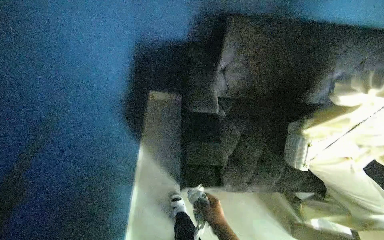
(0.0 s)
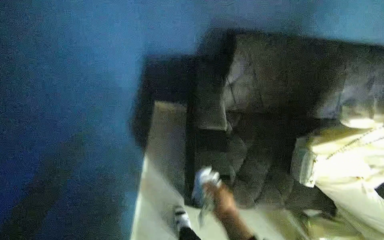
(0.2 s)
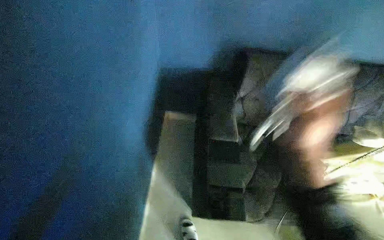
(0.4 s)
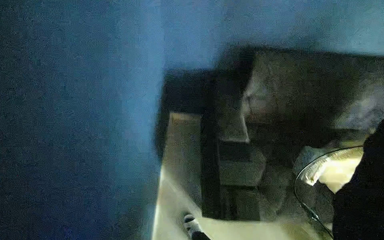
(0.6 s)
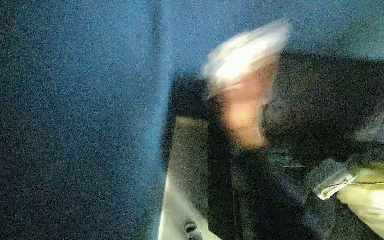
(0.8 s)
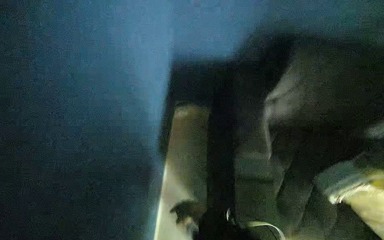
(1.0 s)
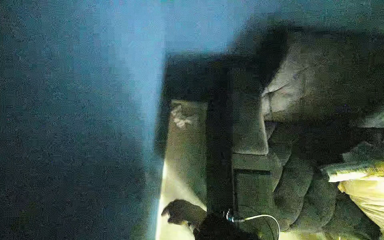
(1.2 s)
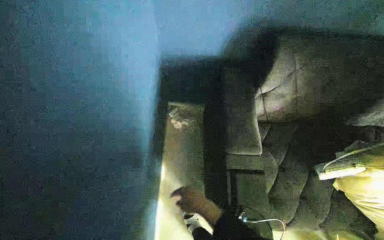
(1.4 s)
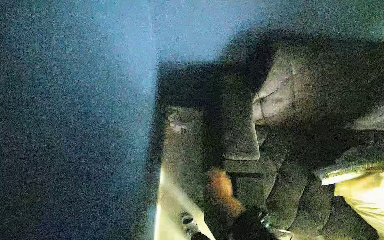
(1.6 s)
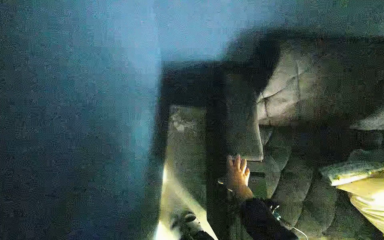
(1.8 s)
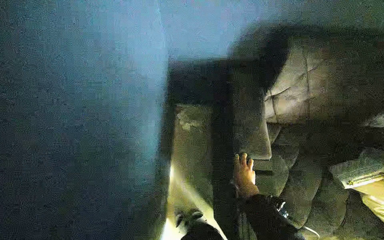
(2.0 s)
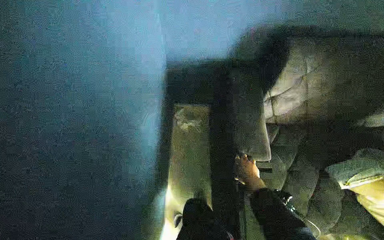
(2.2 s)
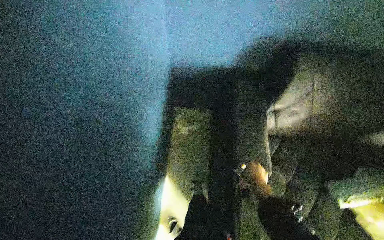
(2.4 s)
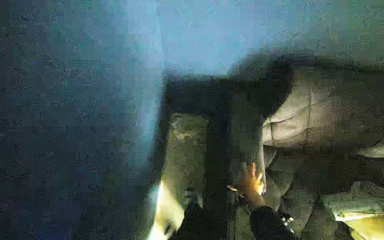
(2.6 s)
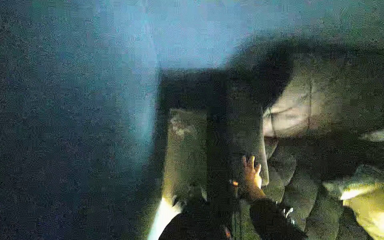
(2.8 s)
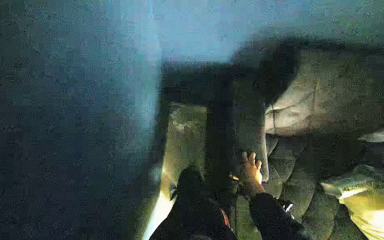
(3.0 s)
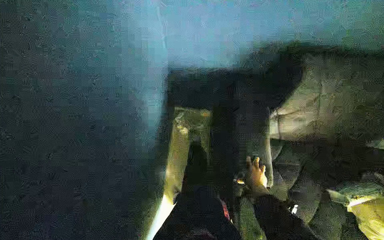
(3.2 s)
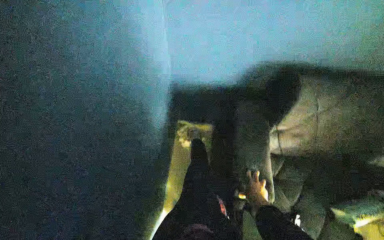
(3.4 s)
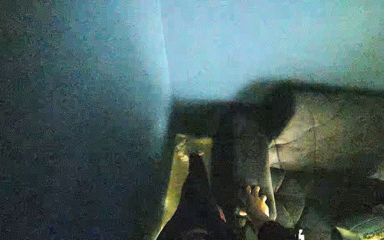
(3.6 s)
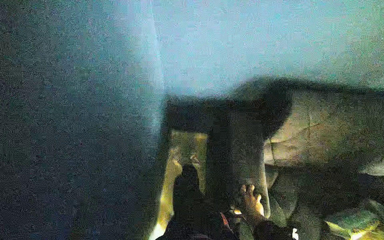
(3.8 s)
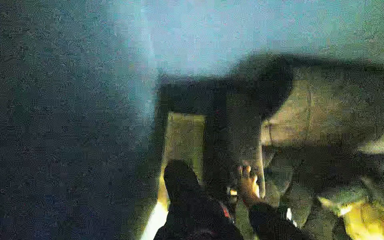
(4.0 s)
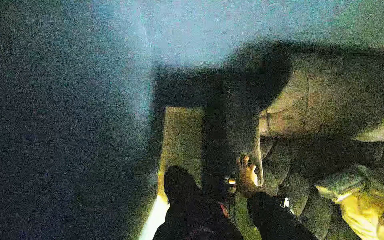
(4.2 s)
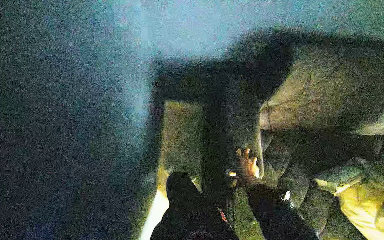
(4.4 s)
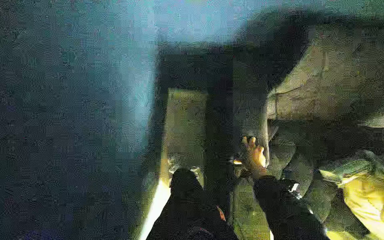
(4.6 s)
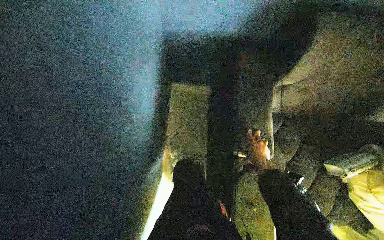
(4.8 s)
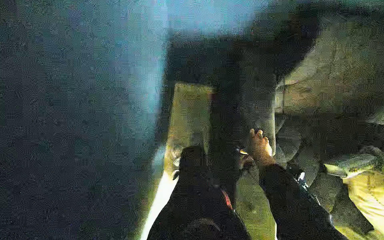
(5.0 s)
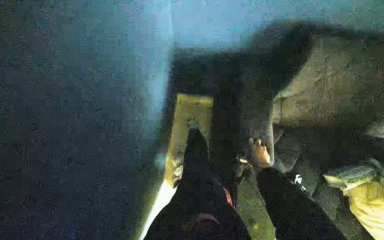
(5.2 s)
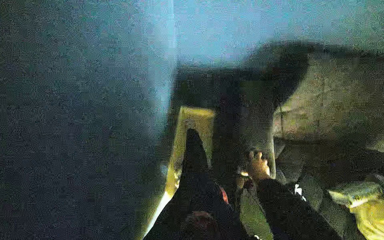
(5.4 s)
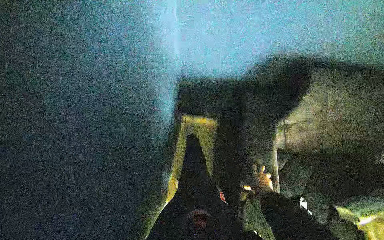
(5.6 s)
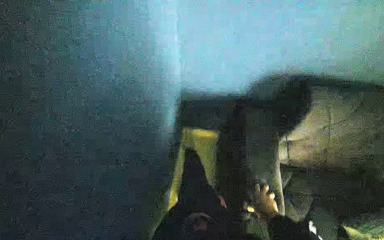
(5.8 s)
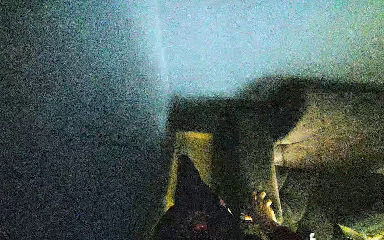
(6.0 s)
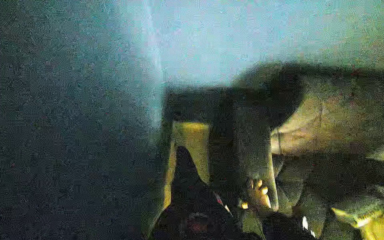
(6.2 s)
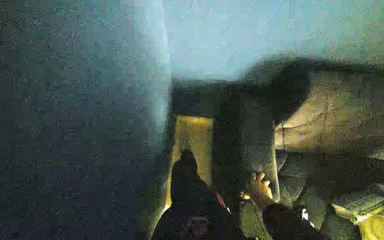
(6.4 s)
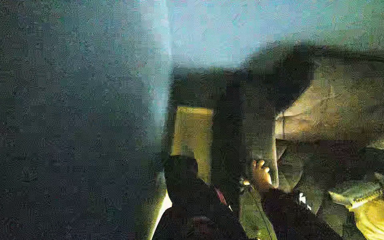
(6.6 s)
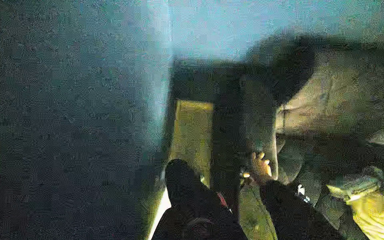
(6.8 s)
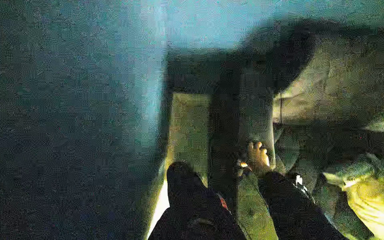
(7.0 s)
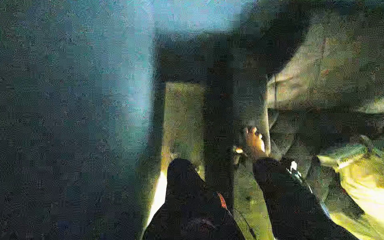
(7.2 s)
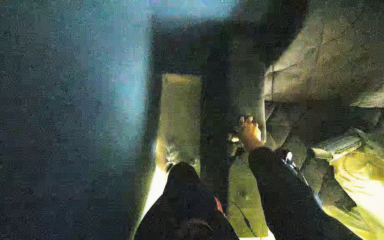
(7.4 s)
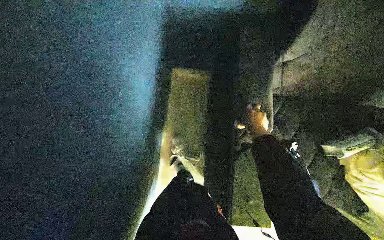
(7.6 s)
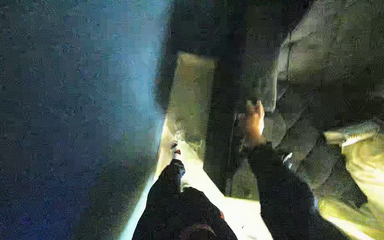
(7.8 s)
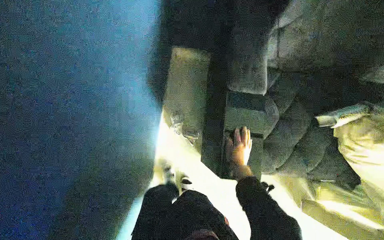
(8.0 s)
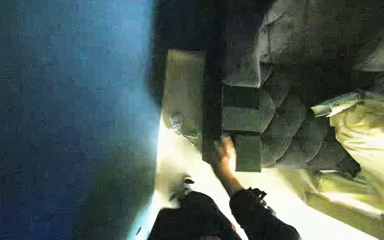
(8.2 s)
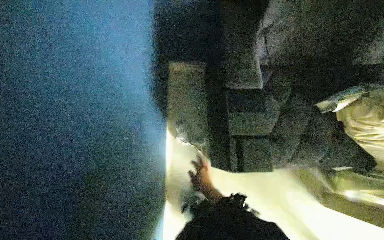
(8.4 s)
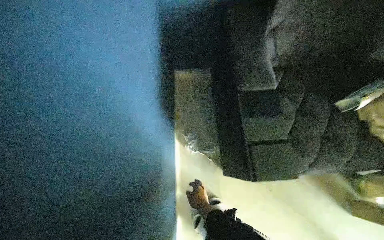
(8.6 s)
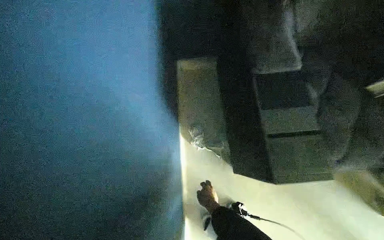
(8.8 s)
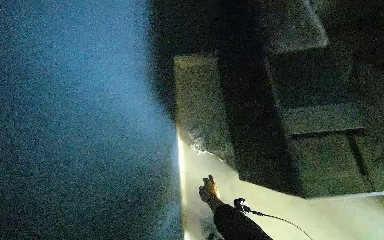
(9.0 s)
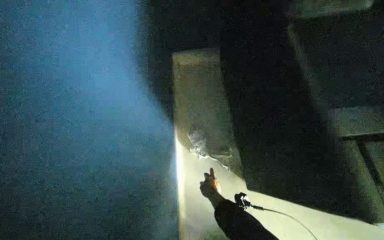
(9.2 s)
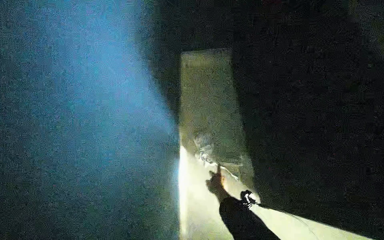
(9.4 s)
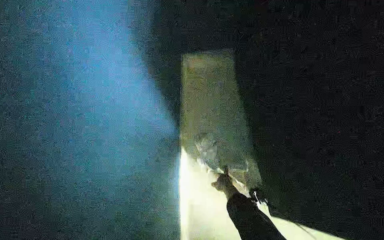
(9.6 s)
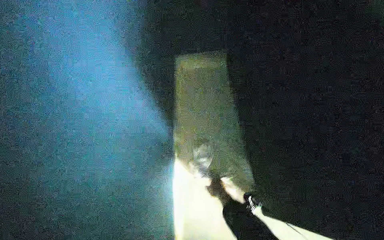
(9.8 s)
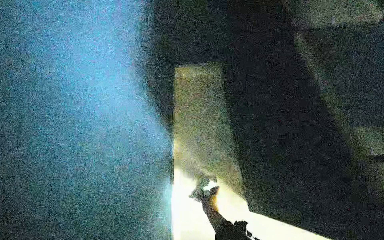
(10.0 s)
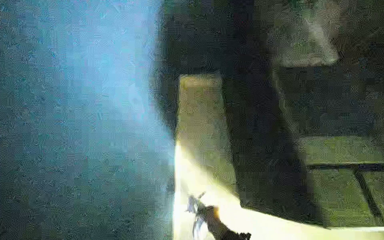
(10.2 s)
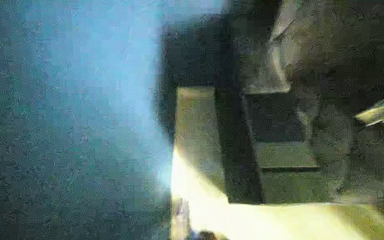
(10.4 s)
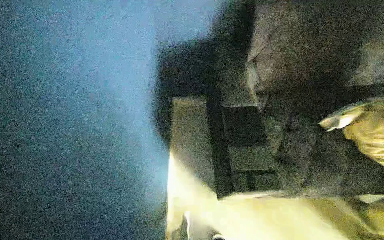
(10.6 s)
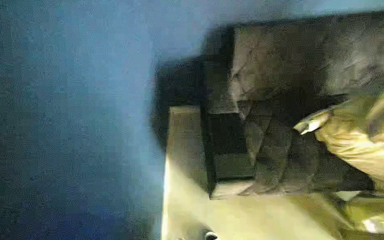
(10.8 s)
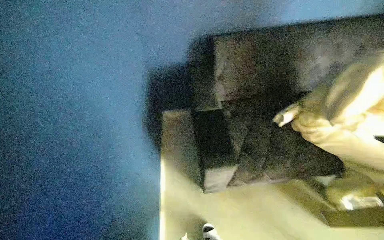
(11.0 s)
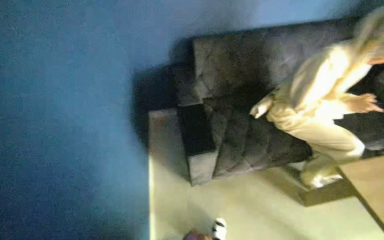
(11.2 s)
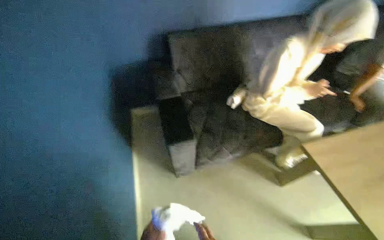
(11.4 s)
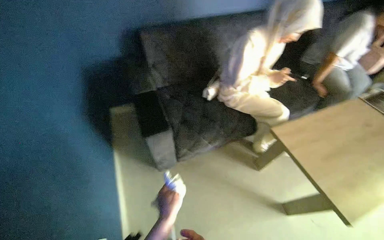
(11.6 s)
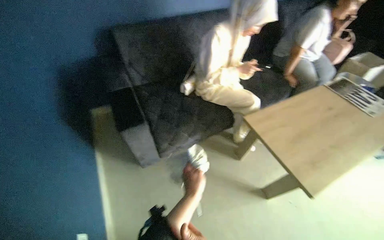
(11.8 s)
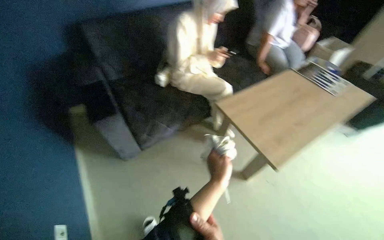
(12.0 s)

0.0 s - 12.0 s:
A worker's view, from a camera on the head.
Job: wiping surfaces.
The whole recording: Wiping various surfaces. The worker wipes various surfaces in the room with a white cloth.
4.4 s - 6.0 s: The wearer looks some 15 degrees further upward.
6.0 s - 7.6 s: The wearer looks approximately 20 degrees further downward.
7.6 s - 9.0 s: The right hand shifts roughly 50 cm down the picture and to the left.
9.0 s - 10.4 s: The wearer looks some 20 degrees further upward.
10.4 s - 12.0 s: The wearer moves approximately 80 cm. The head rotates some 30 degrees to the right.

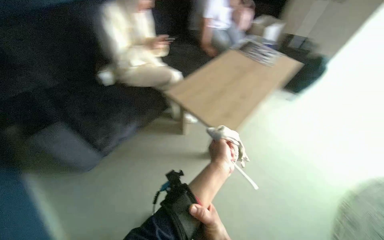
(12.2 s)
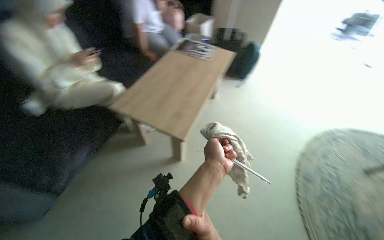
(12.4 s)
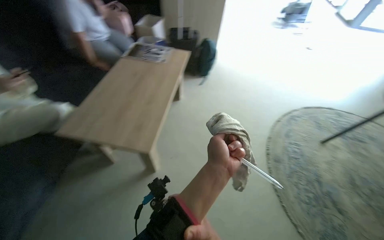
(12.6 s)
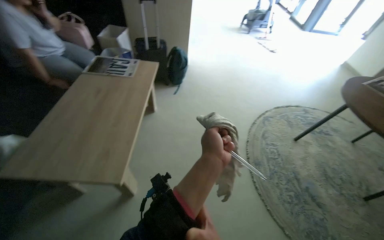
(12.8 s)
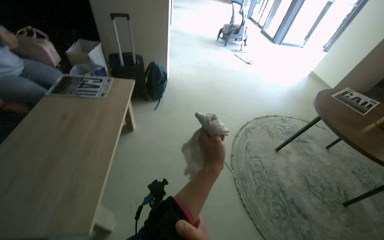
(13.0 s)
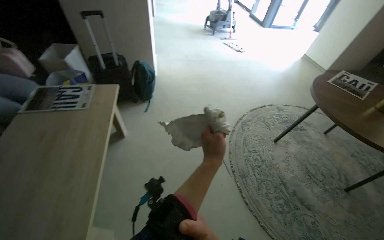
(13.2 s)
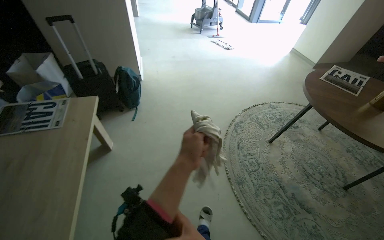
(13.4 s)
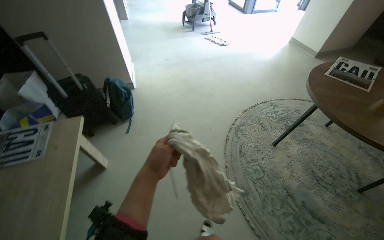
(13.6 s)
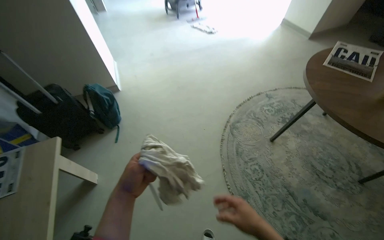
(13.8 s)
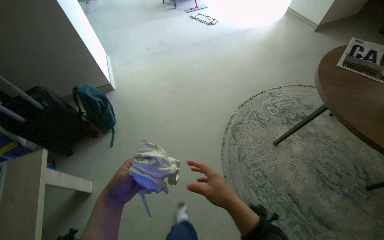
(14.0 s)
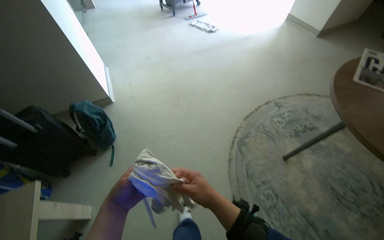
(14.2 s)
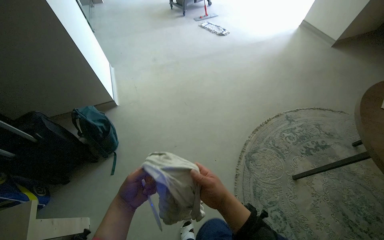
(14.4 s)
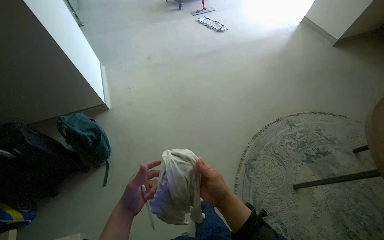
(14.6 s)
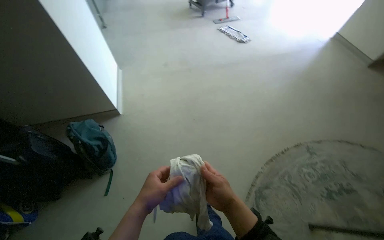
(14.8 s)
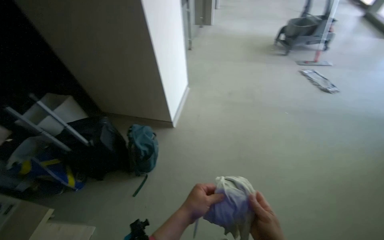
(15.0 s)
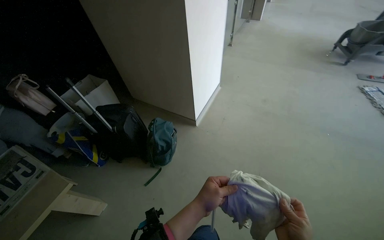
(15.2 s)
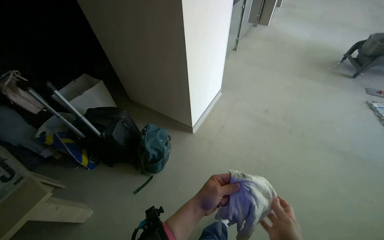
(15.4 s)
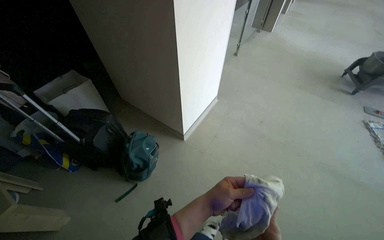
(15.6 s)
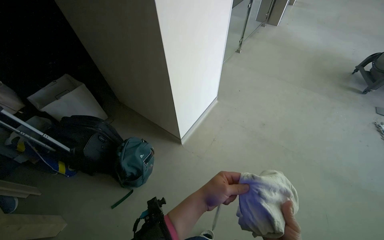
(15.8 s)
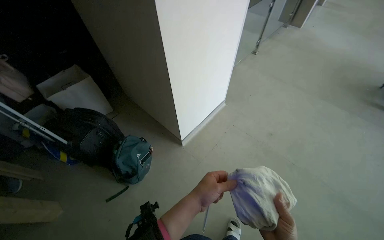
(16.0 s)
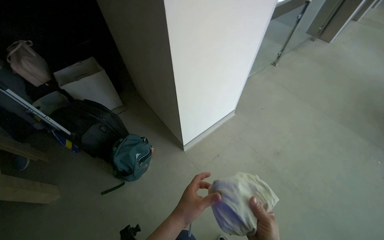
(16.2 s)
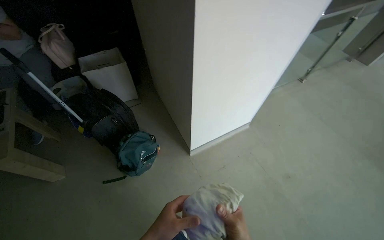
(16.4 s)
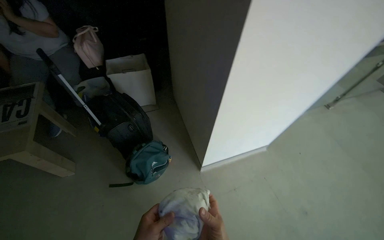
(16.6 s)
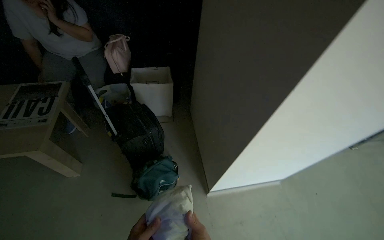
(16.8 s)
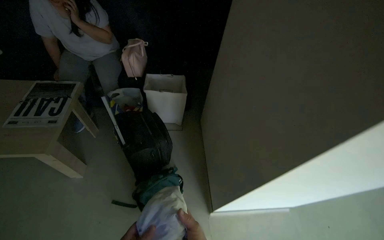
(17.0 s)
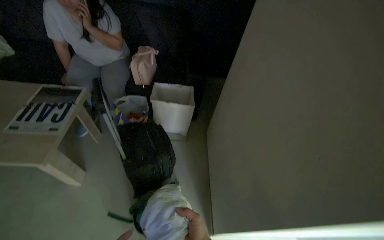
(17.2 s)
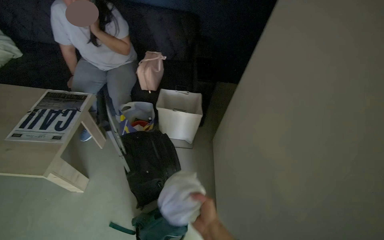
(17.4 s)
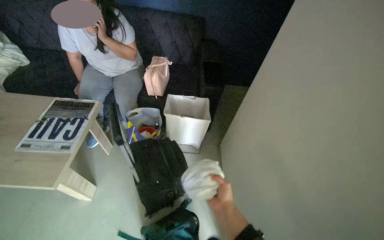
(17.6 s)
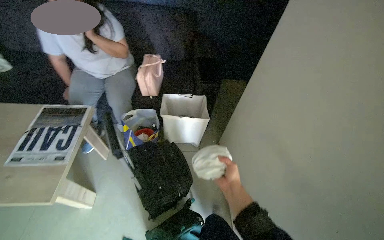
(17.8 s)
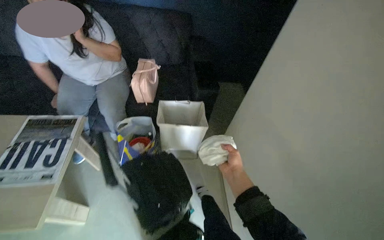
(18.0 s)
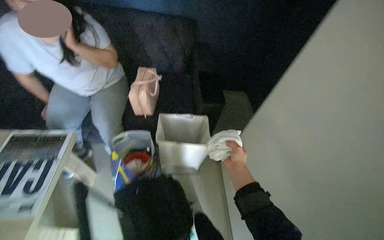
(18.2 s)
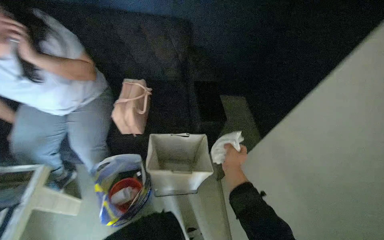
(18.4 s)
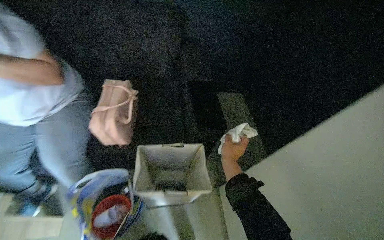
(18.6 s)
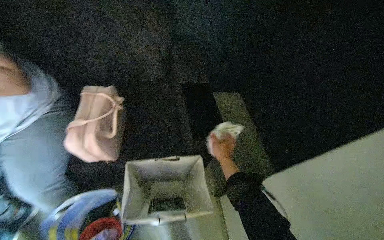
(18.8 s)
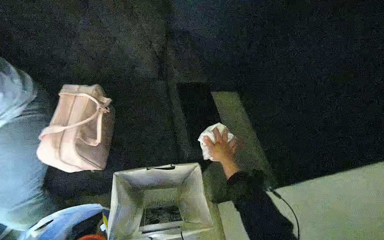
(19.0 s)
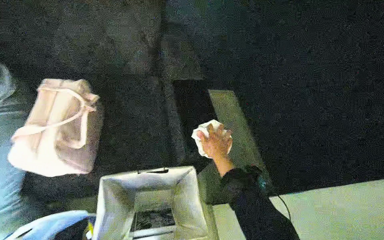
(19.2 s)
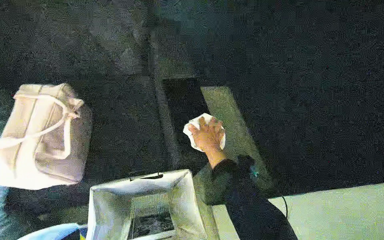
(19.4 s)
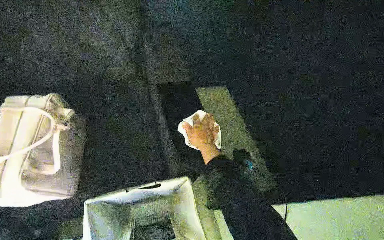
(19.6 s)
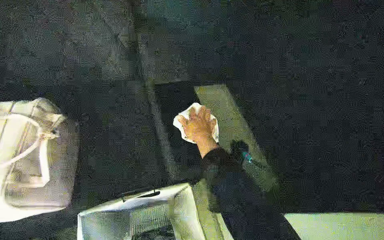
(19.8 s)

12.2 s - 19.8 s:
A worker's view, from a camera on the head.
Job: wiping surfaces.
The whole recording: Wiping various surfaces. The worker wipes various surfaces in the room with a white cloth.
12.2 s - 13.8 s: The camera is carried some 1 m. The wearer looks roughly 70 degrees further to the right.
13.8 s - 15.2 s: The camera travels about 90 cm. The head turns to the left by about 50 degrees.
15.2 s - 16.8 s: The camera travels about 50 cm. The head rotates roughly 50 degrees to the left.
16.8 s - 18.2 s: The camera travels some 60 cm.
18.2 s - 19.8 s: The camera is carried approximately 70 cm.
